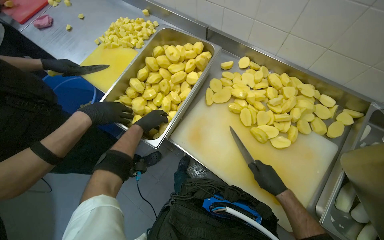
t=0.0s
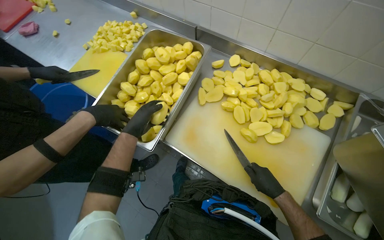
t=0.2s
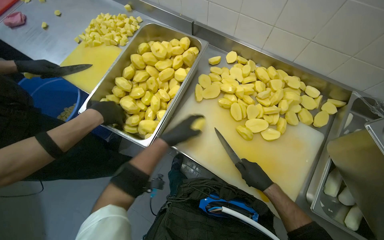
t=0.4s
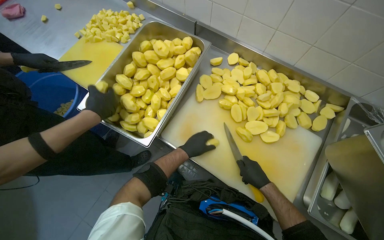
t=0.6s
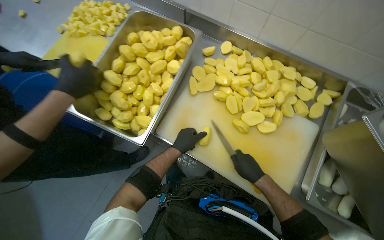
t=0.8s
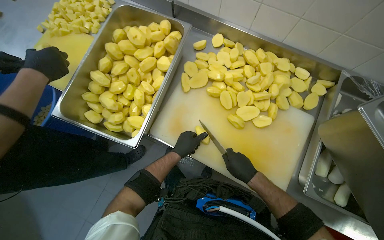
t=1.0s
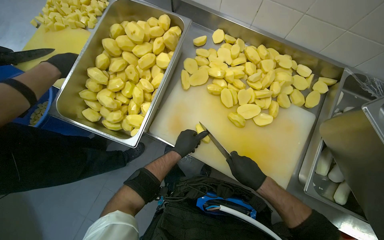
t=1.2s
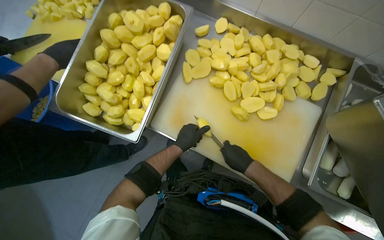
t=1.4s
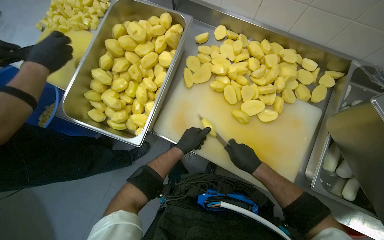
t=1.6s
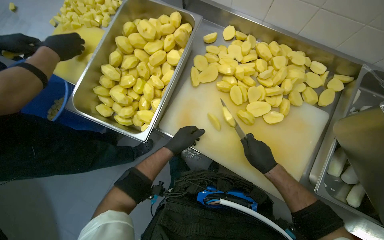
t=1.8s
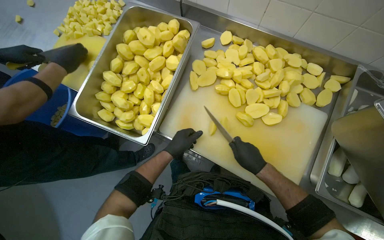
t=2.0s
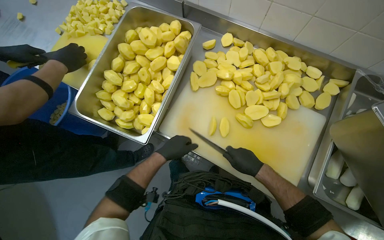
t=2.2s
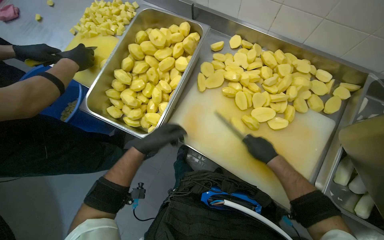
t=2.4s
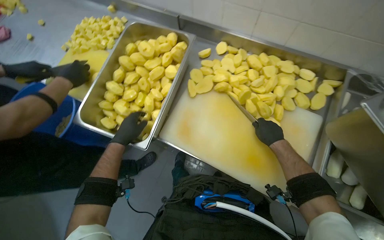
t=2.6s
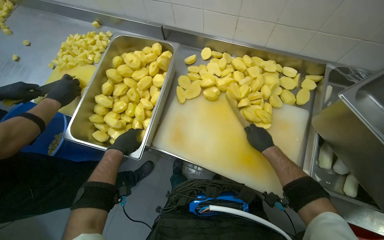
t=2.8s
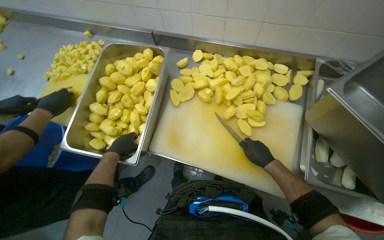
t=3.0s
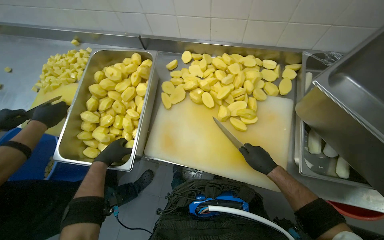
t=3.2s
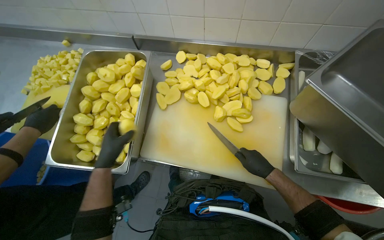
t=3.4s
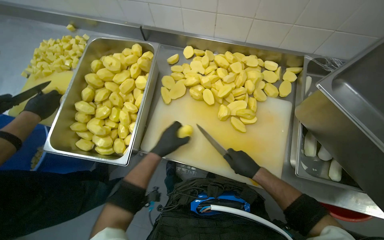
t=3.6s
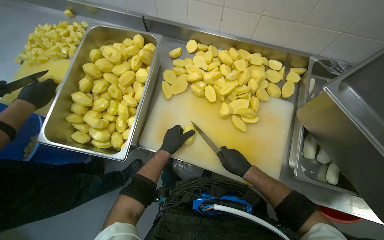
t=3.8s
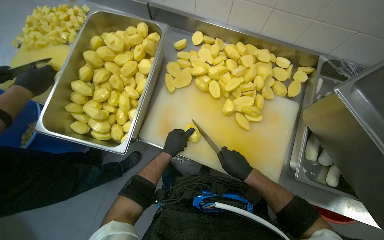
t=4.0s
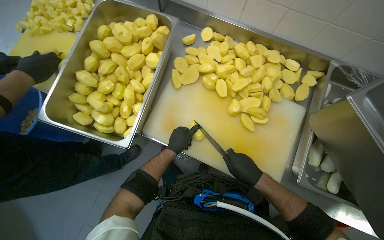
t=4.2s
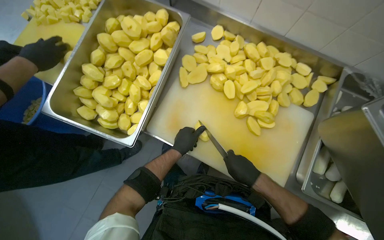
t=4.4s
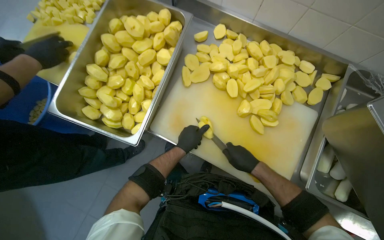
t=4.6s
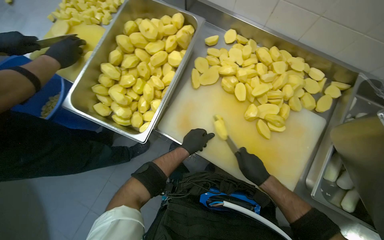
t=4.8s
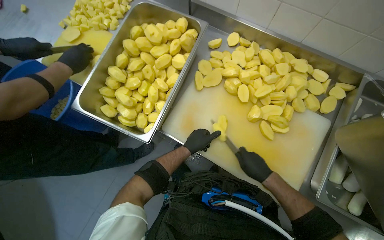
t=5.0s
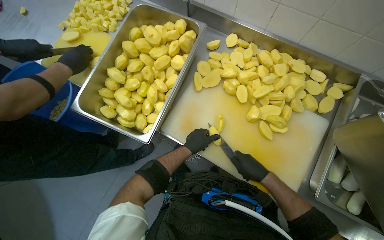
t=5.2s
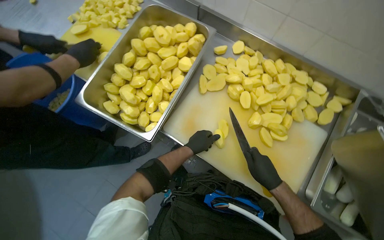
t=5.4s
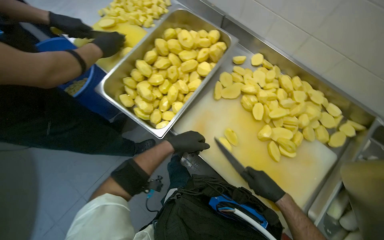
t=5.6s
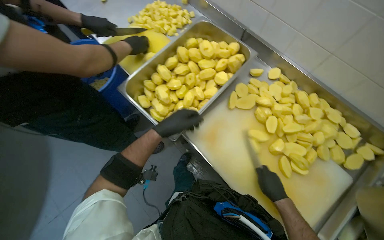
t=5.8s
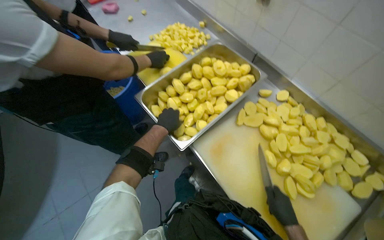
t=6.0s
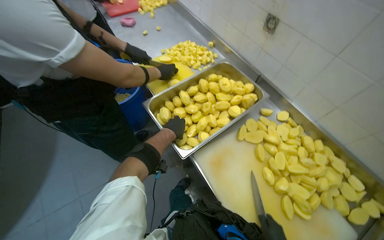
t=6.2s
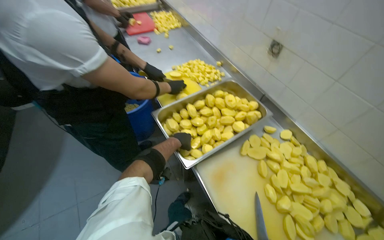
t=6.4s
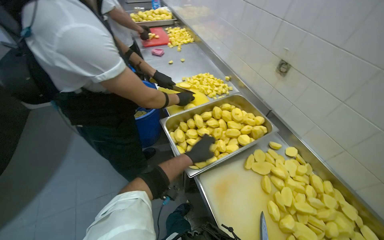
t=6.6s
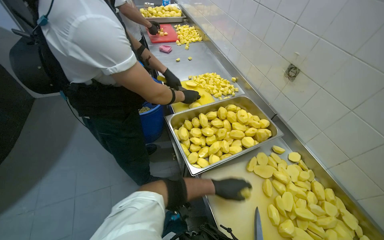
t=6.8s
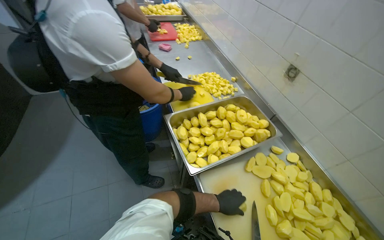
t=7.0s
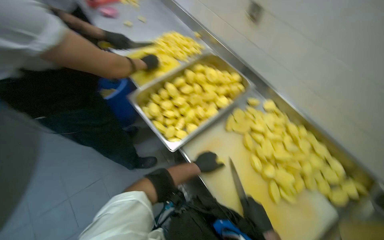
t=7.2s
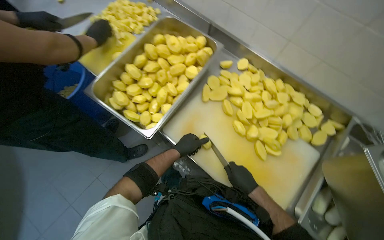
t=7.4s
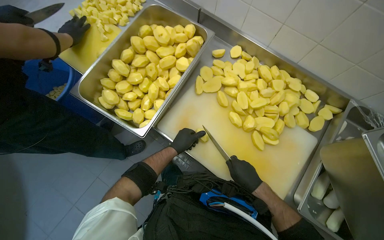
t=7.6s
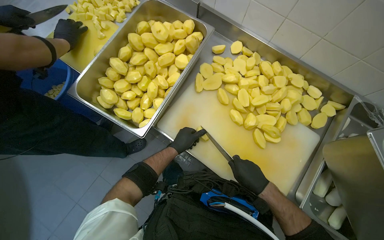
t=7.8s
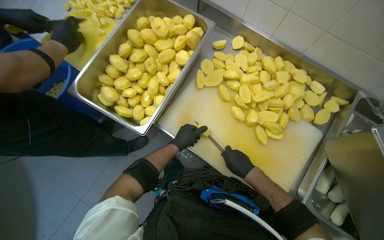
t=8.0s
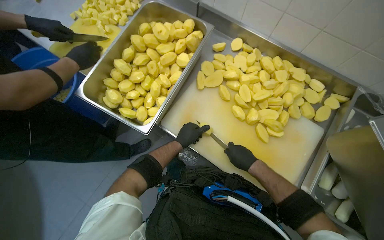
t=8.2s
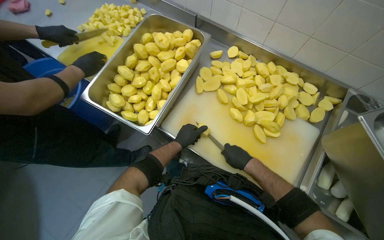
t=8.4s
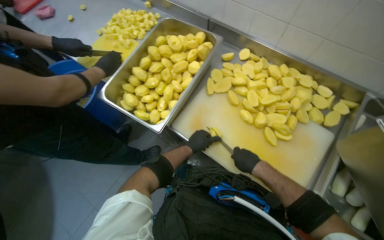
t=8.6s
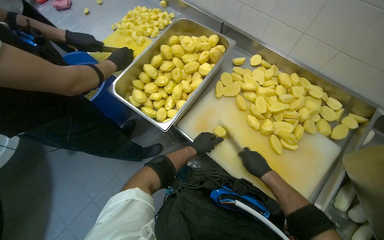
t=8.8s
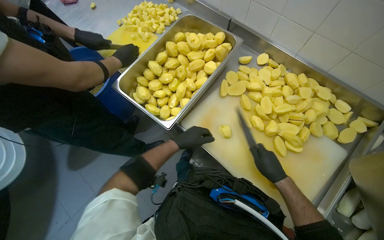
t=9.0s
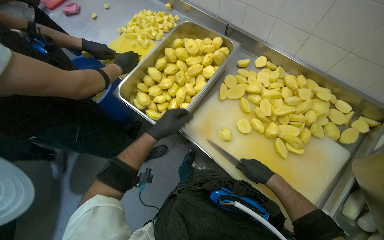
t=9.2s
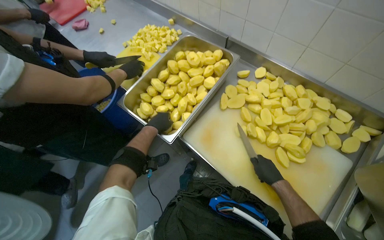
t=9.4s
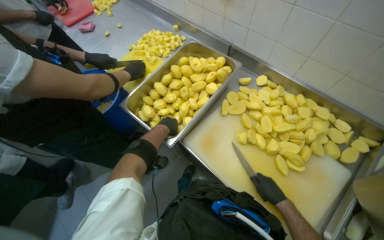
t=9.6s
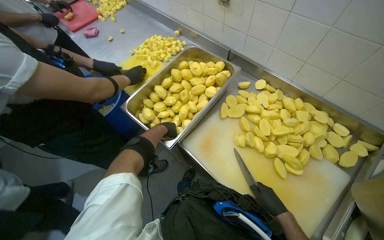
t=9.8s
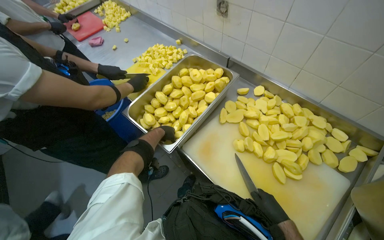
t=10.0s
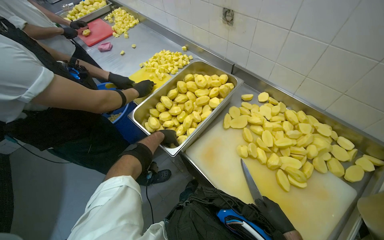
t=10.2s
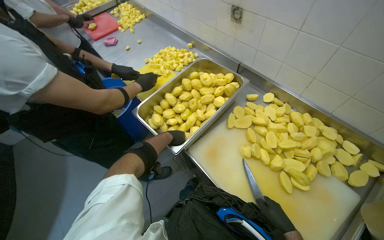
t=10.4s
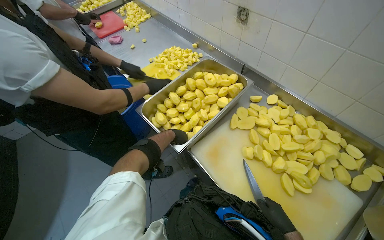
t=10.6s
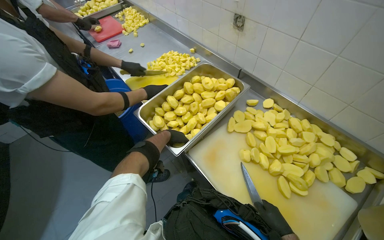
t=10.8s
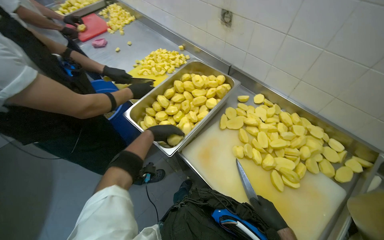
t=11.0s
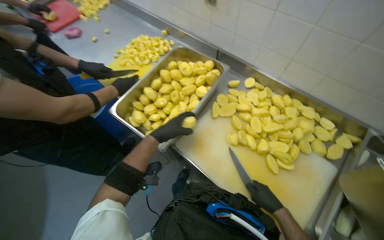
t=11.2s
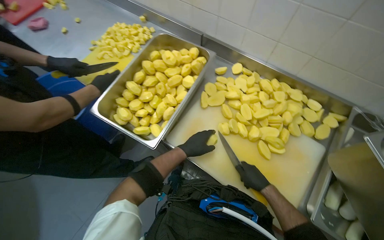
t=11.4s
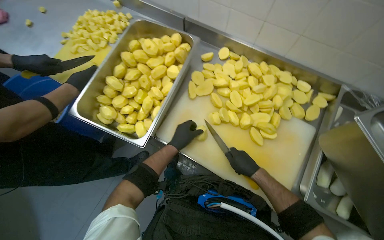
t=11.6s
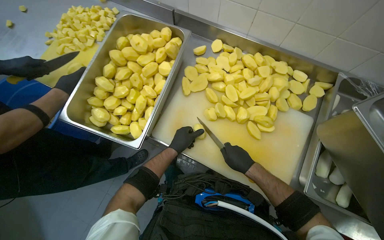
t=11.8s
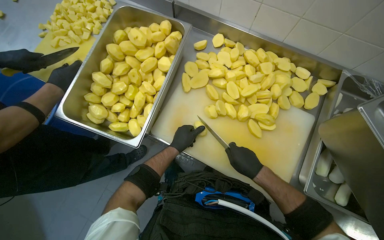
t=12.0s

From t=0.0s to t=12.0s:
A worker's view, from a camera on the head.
Job: preparing food.
The whole recording: Dicing potatoes on cutting board. The worker dices peeled potatoes into smaller pieces on a cutting board.
From t=0.0s to t=1.6s: The left hand shifts roughly 25 cm to the right and down the picture.
From t=1.6s to t=3.0s: The right hand heads to the right, covering roughly 10 cm; the left hand shifts about 20 cm to the left.
From t=3.0s to t=4.4s: The left hand is displaced to the right by roughly 20 cm.
From t=4.4s to t=6.0s: The camera pitches upward, by approximately 15 degrees. The scene turns roughly 25 degrees clockwise in the picture.
From t=10.4s to t=12.0s: The wearer looks roughly 25 degrees further to the right. The view tilts roughly 15 degrees downward.

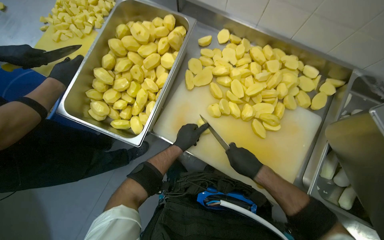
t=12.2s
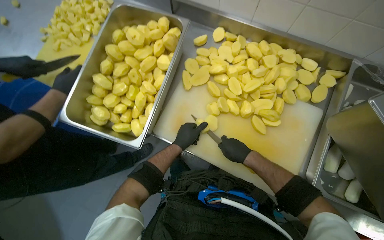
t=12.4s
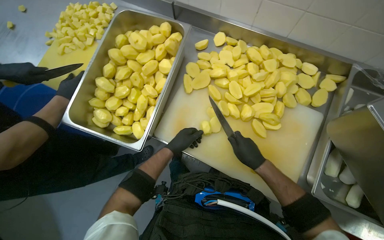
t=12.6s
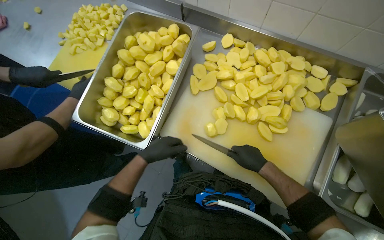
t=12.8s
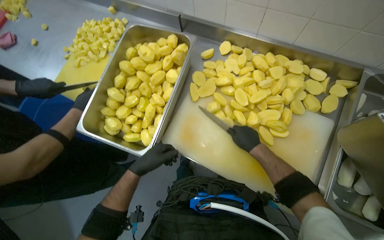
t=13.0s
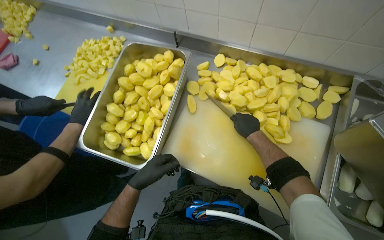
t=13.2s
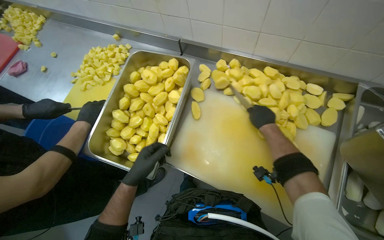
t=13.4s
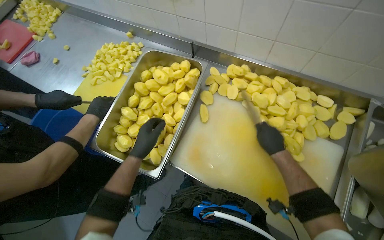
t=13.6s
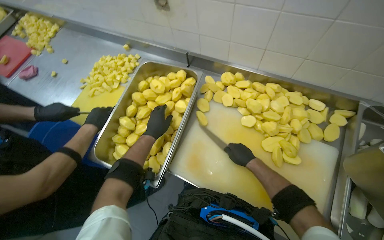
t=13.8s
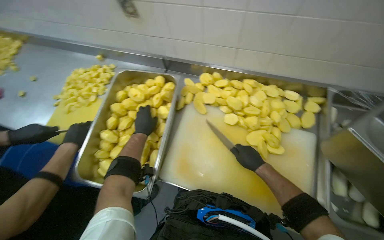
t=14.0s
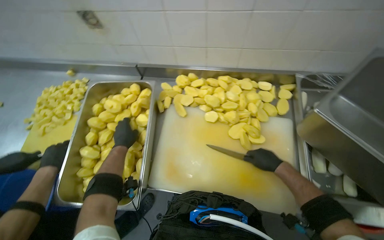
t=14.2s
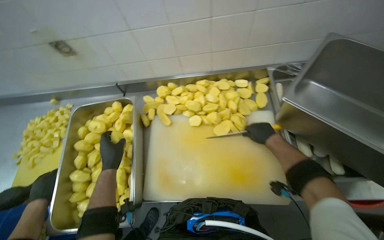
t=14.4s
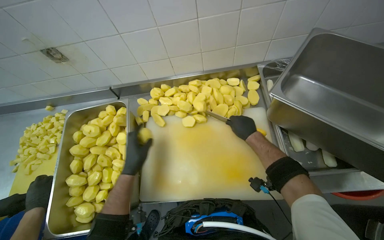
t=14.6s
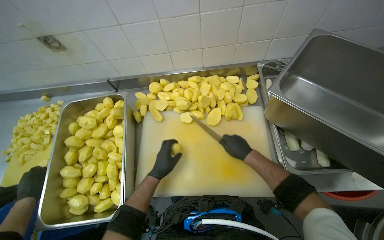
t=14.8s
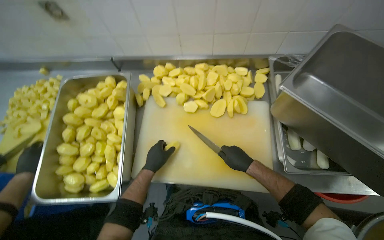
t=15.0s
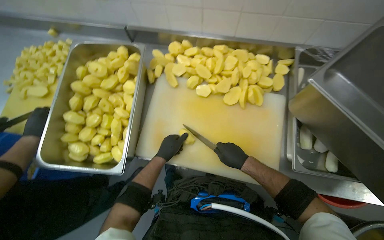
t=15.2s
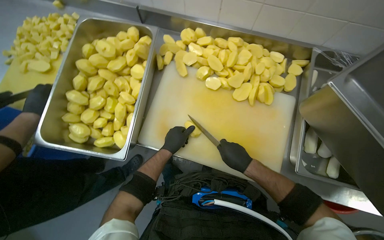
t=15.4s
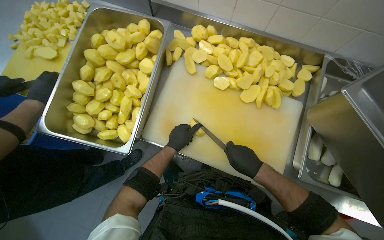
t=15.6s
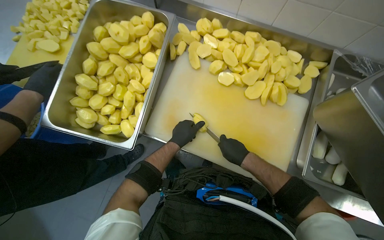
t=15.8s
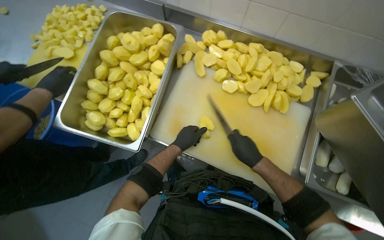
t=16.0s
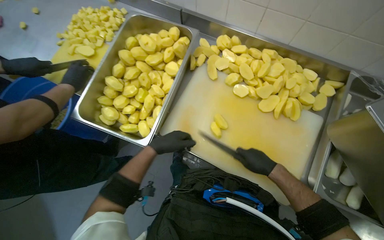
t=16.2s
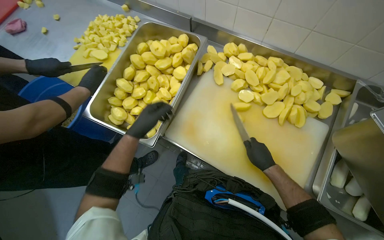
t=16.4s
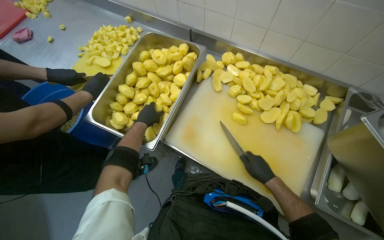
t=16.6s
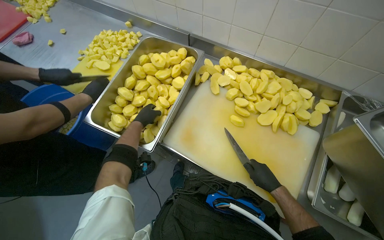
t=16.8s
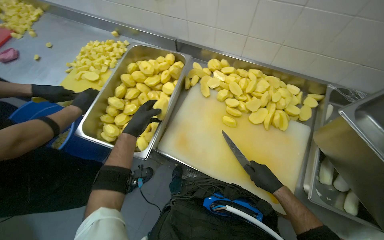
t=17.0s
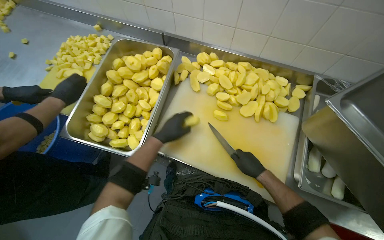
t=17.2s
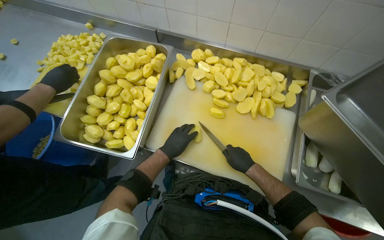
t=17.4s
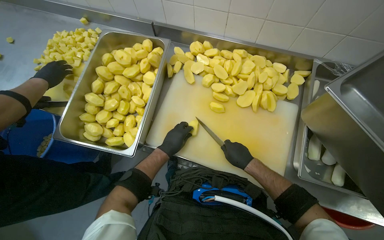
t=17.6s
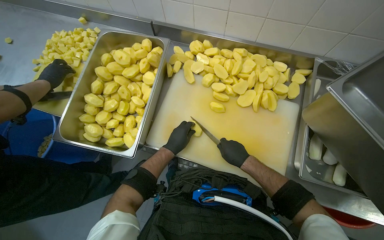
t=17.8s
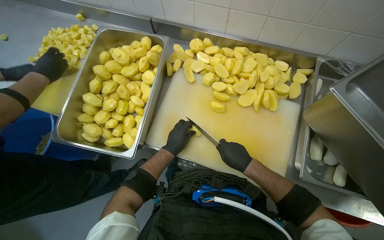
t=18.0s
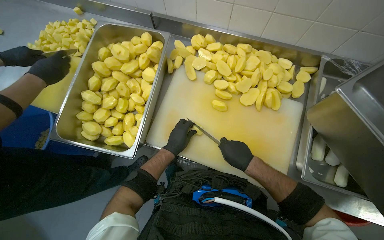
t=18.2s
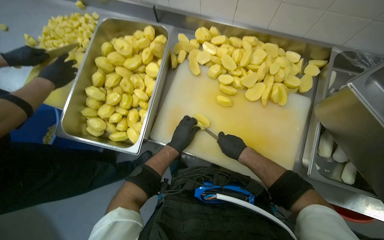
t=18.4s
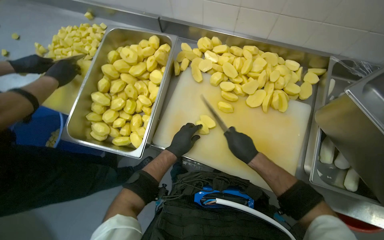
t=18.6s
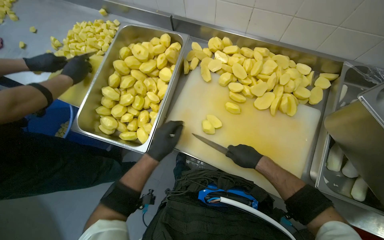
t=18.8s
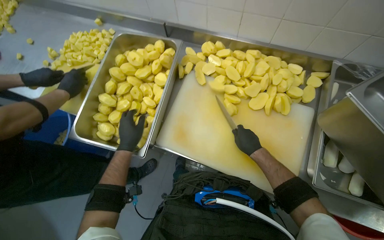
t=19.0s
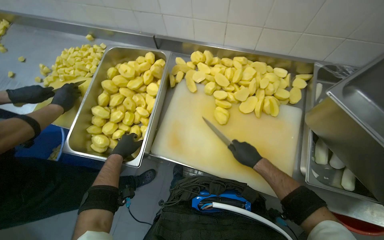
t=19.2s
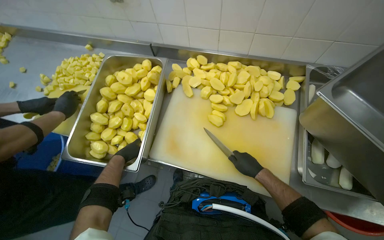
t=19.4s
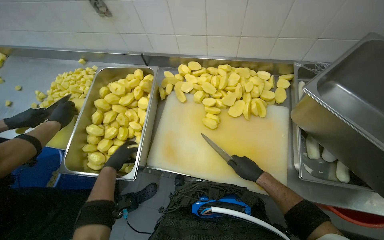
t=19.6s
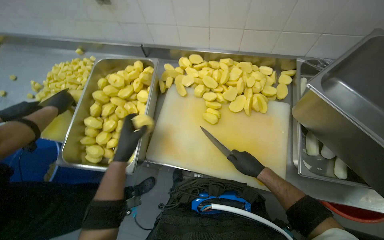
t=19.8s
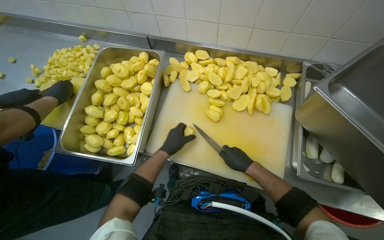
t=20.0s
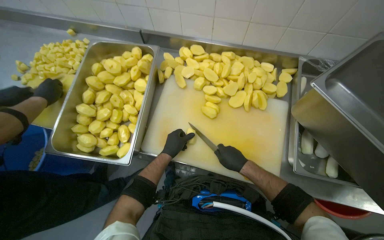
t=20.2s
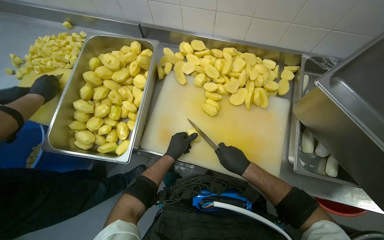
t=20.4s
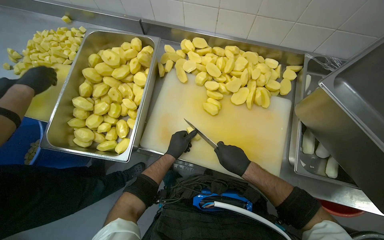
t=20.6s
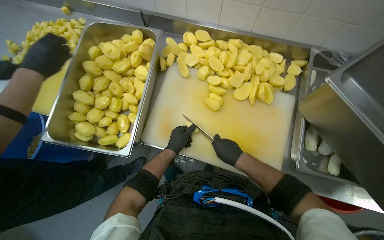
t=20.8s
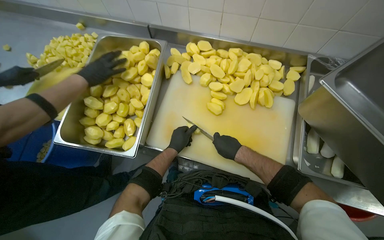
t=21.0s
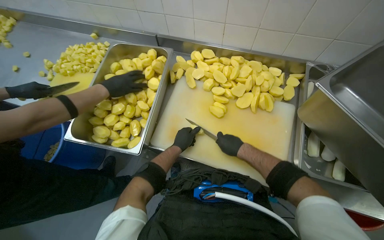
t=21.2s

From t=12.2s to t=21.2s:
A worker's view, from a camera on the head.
Job: preparing food.
The whole recording: Dicing potatoes on cutting board. The worker dices peeled potatoes into smaller pieces on a cutting board.
From t=12.2s to t=13.8s: The right hand moves farther from the camera, approximately 10 cm, and moves about 20 cm up the picture and comes back. Meanwhile the left hand heads to the left, covering some 15 cm.
From t=13.8s to t=15.2s: The wearer looks roughly 15 degrees further to the right.
From t=15.2s to t=16.6s: The left hand heads to the left, covering roughly 20 cm.
From t=16.6s to t=18.2s: The left hand goes about 20 cm to the right.
From t=18.2s to t=19.8s: The left hand moves to the left, roughly 15 cm.
From t=19.8s to t=21.2s: The right hand heads to the left, covering approximately 10 cm. The left hand is displaced to the right and farther from the camera by about 20 cm.
